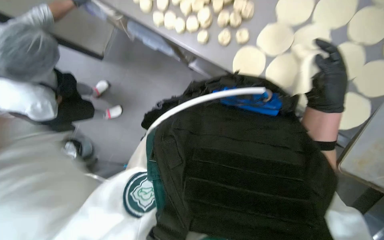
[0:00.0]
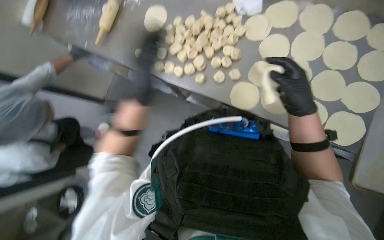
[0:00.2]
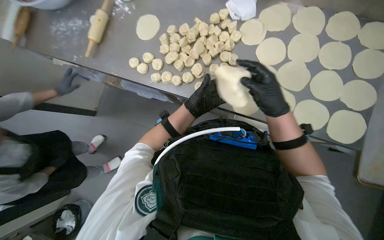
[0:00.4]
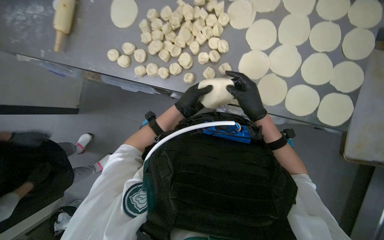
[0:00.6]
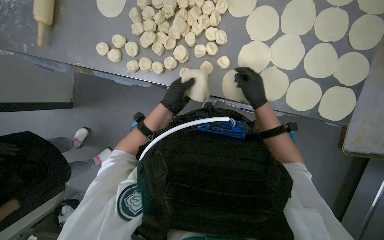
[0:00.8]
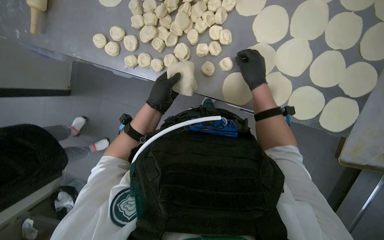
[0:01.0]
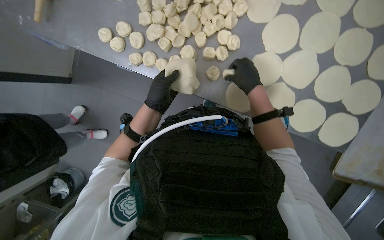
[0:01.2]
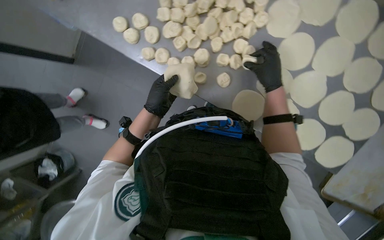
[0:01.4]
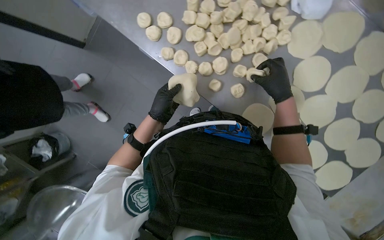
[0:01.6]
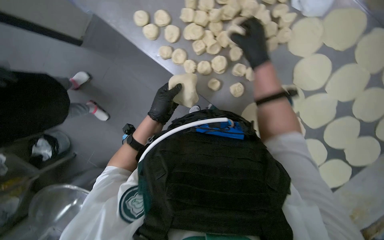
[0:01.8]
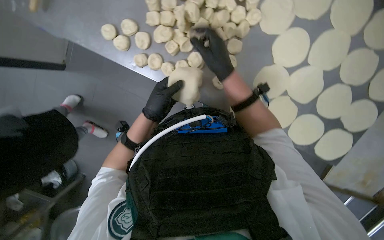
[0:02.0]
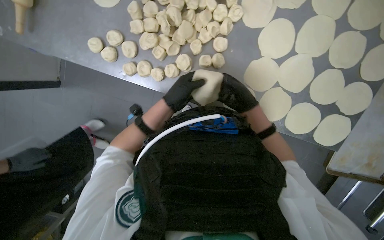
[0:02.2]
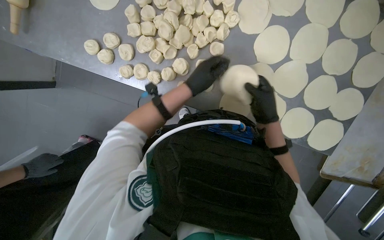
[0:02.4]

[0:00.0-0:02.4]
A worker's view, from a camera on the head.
Job: preparing food.
The whole recording: Flattening dough portions. The worker flattens dough portions by hand and arranges them on a tray.
0:00.0 to 0:01.2: The right hand travels up the picture, farther from the camera and to the left by about 25 cm.
0:01.2 to 0:02.4: The left hand is displaced to the right by approximately 15 cm; the right hand moves roughly 10 cm to the left and comes back.

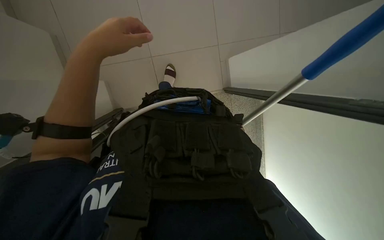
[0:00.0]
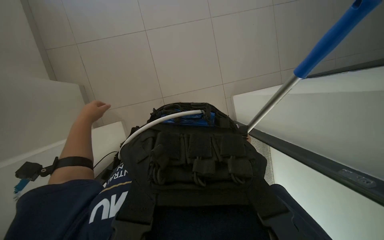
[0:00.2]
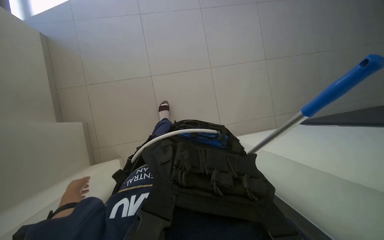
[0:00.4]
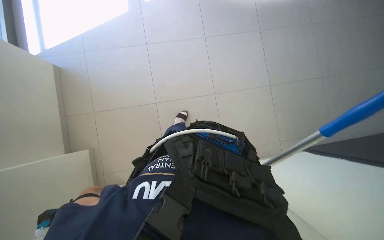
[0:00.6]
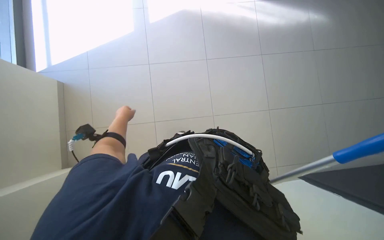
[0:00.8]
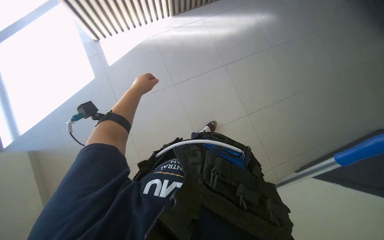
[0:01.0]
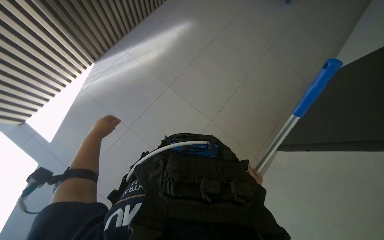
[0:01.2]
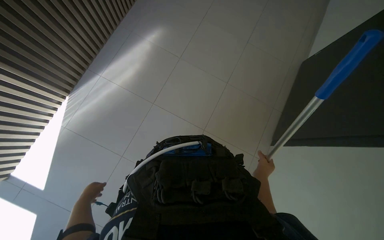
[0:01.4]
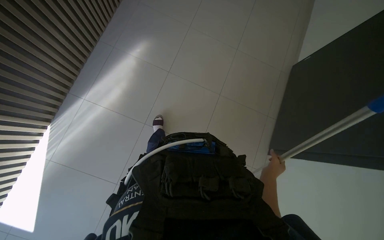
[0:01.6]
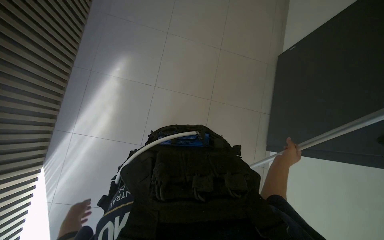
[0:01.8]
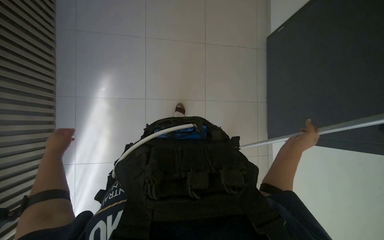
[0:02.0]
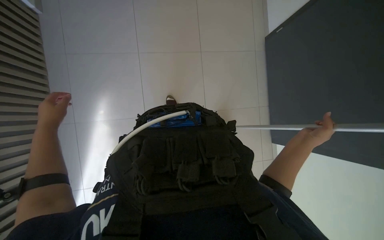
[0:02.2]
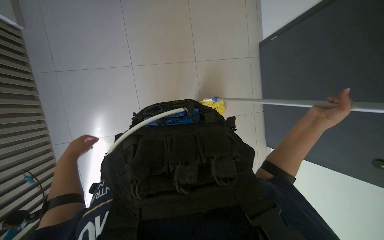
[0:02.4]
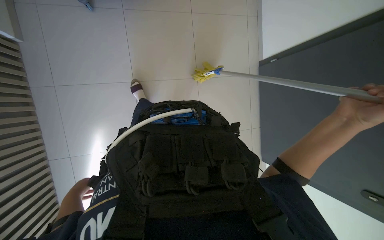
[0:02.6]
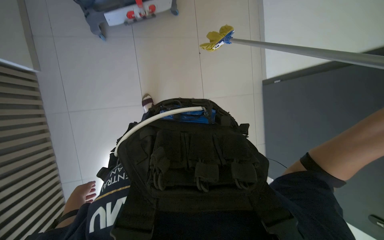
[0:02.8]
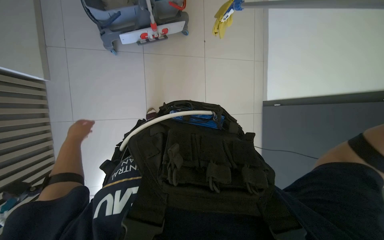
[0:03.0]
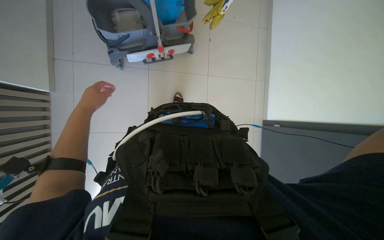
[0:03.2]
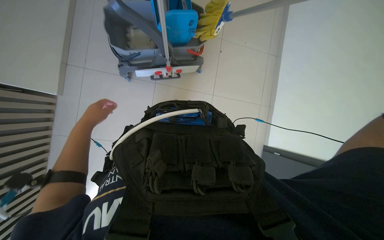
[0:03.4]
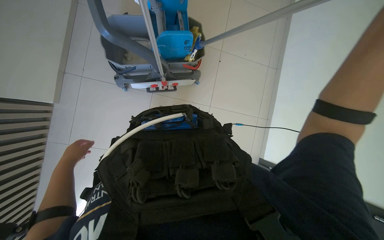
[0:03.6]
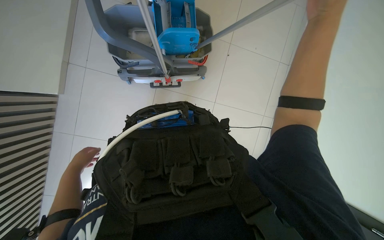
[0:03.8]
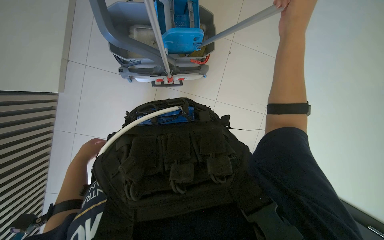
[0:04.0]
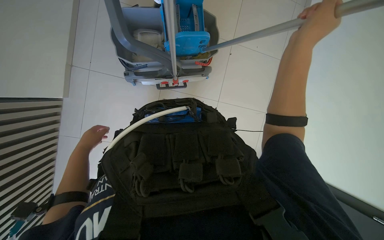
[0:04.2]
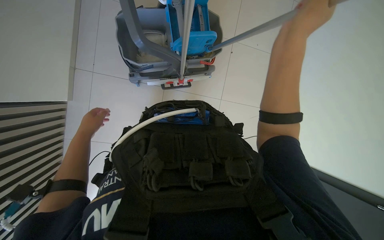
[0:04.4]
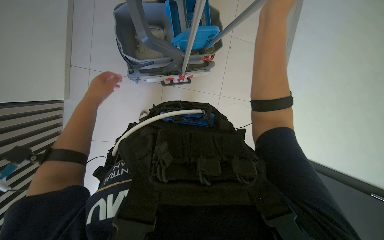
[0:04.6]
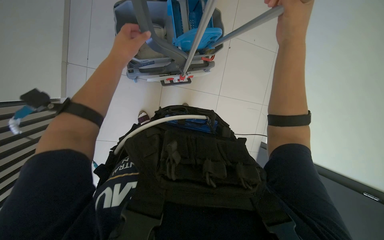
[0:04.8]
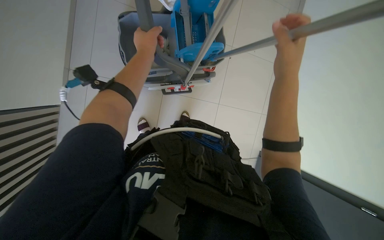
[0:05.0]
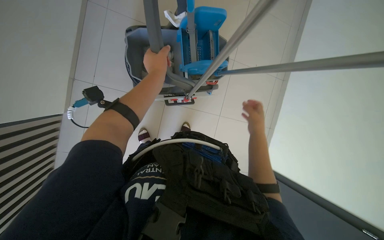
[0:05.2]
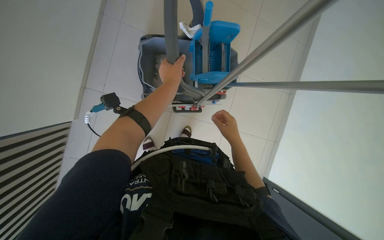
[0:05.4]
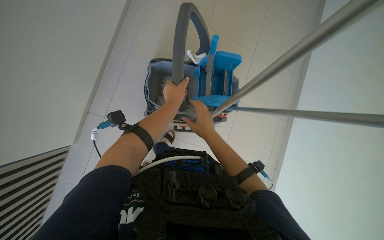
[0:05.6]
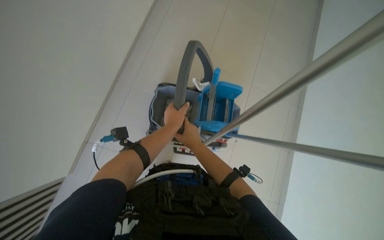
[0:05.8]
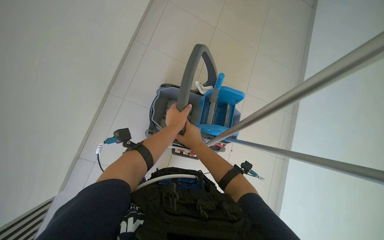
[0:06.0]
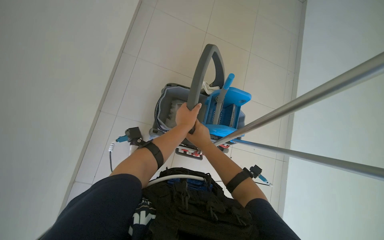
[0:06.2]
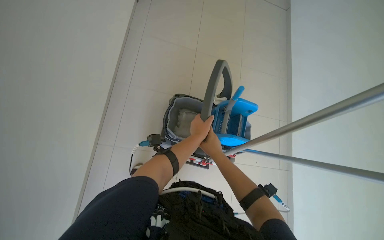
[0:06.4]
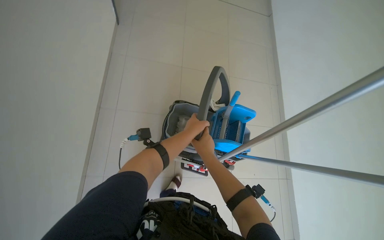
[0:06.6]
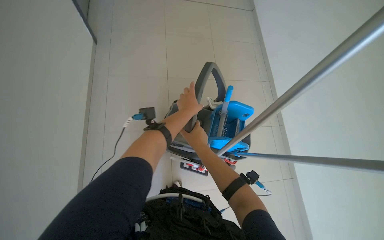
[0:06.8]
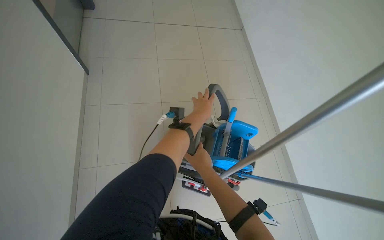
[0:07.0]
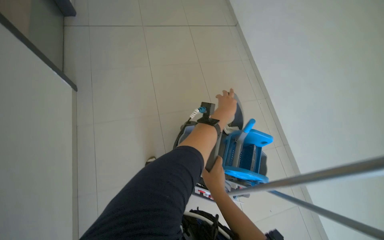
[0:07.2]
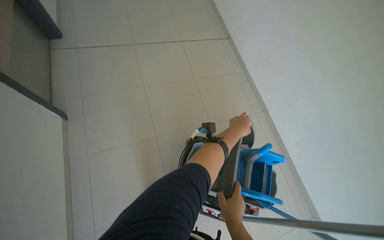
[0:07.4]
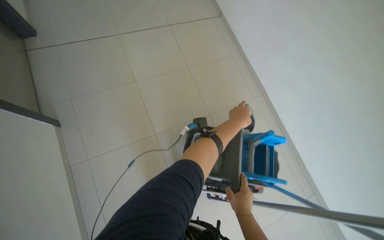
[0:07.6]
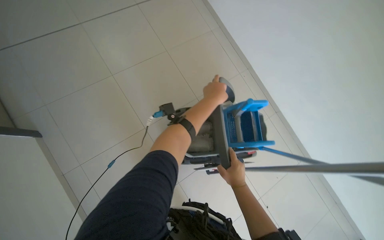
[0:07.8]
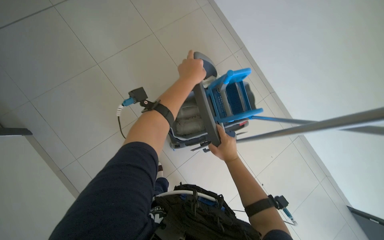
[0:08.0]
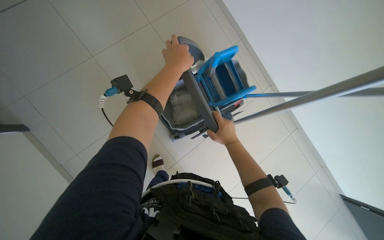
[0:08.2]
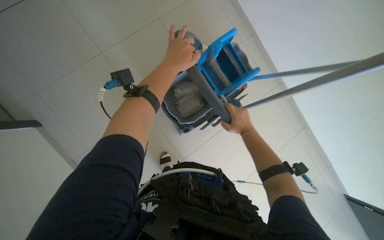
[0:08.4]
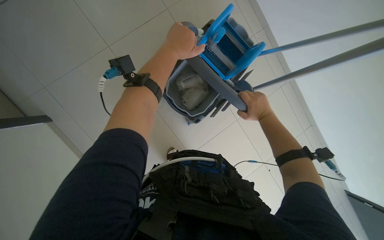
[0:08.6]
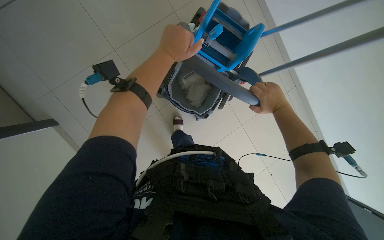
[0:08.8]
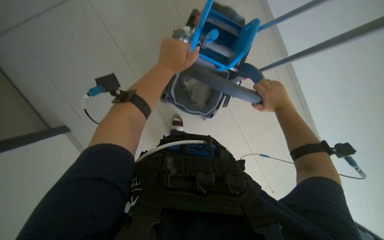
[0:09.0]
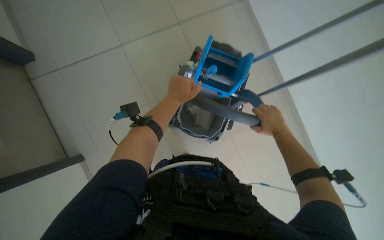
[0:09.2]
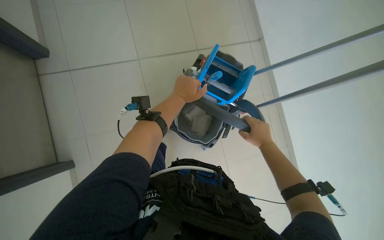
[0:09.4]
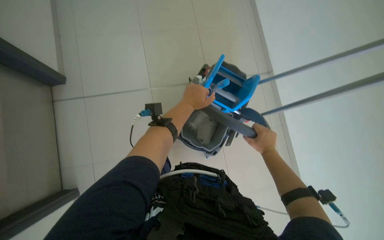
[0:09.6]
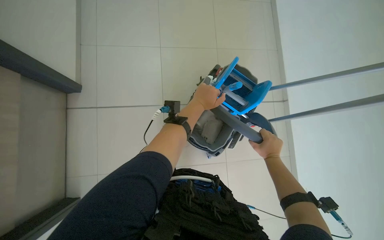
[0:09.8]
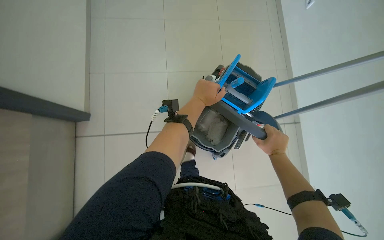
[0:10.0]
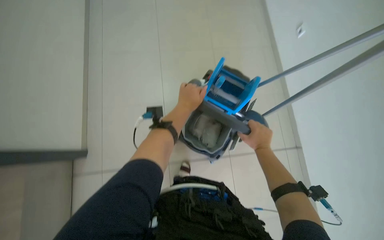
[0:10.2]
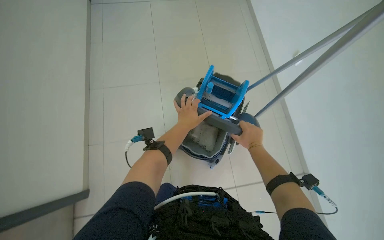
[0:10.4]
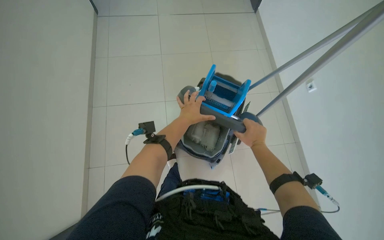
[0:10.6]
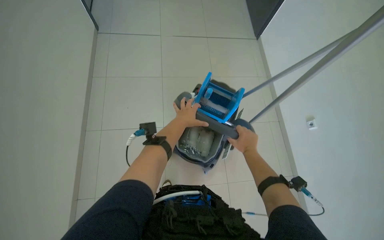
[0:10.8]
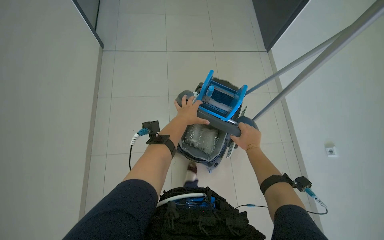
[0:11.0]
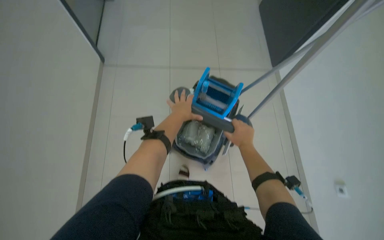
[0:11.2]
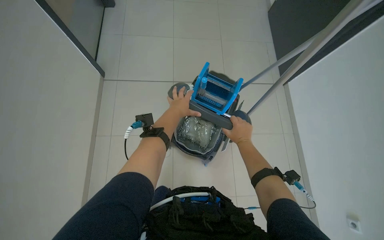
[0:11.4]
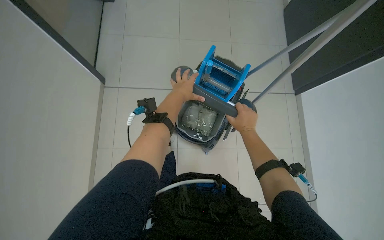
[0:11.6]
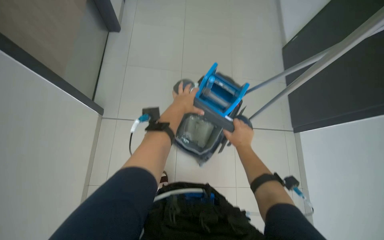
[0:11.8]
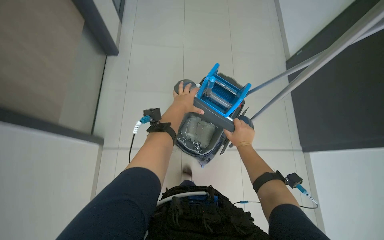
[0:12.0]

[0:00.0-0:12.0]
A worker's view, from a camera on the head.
Job: preparing cleaning supplies.
The whole recording: Preparing cleaning supplies. The worker puts the mop into the cleaning cart and wrings out a cloth.
0:00.0 to 0:01.6: The wearer looks some 25 degrees further upward.
0:03.0 to 0:04.4: The view tips upward by about 15 degrees.
0:04.4 to 0:06.0: The wearer looks some 30 degrees further upward.
0:06.0 to 0:07.6: The view tips upward by roughly 15 degrees.
0:07.6 to 0:09.0: The wearer looks roughly 25 degrees further downward. The scene turns approximately 35 degrees counterclockwise in the picture.

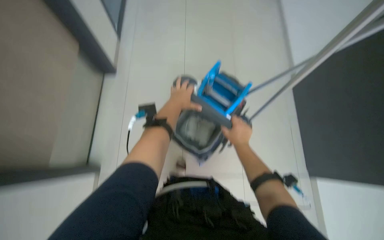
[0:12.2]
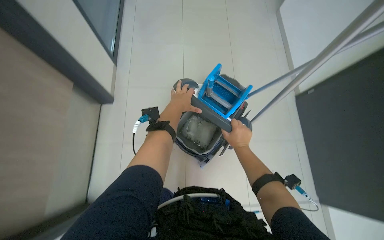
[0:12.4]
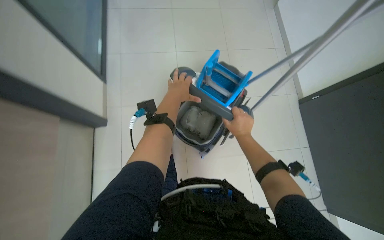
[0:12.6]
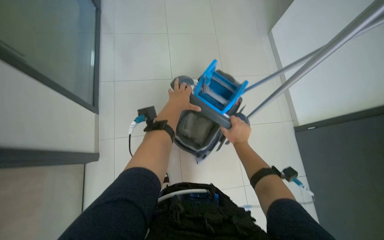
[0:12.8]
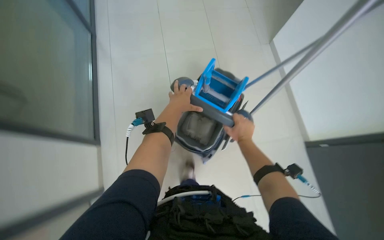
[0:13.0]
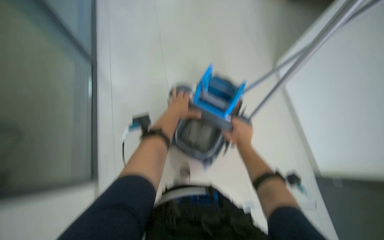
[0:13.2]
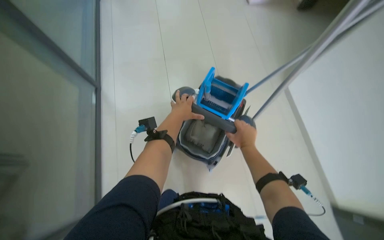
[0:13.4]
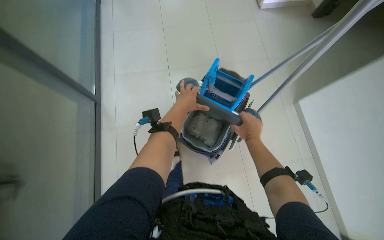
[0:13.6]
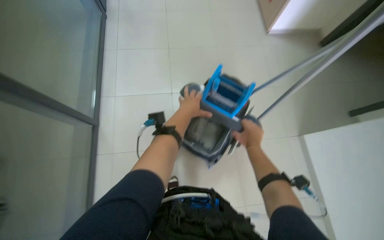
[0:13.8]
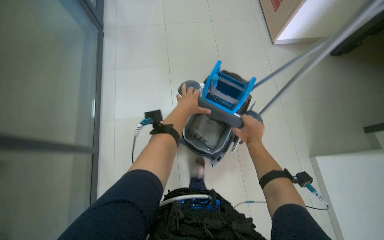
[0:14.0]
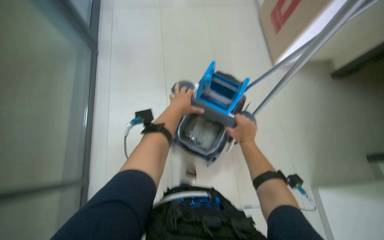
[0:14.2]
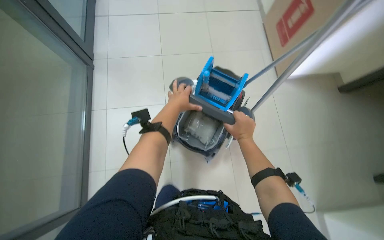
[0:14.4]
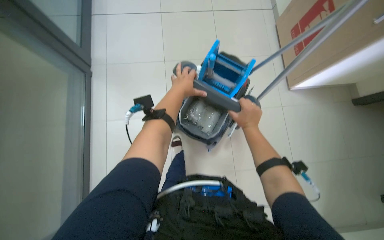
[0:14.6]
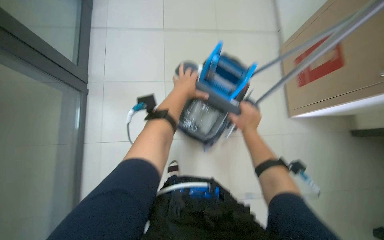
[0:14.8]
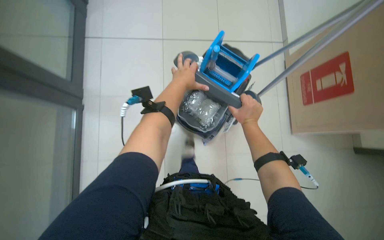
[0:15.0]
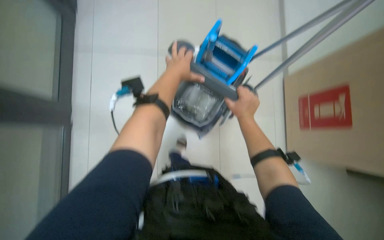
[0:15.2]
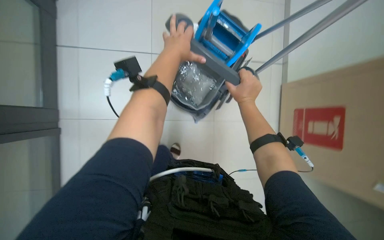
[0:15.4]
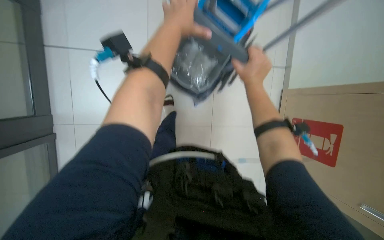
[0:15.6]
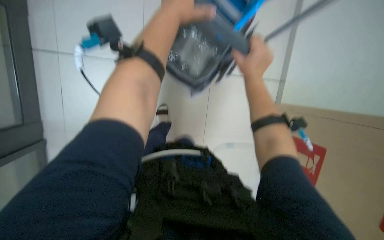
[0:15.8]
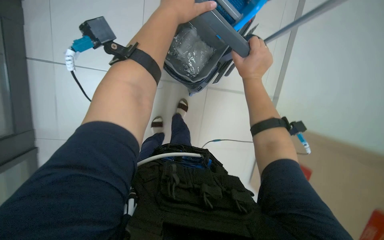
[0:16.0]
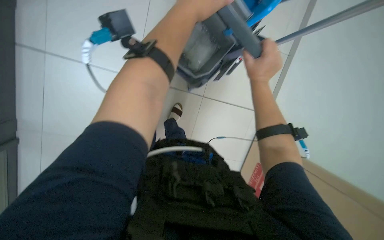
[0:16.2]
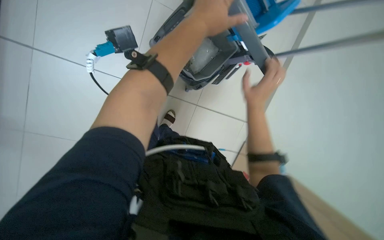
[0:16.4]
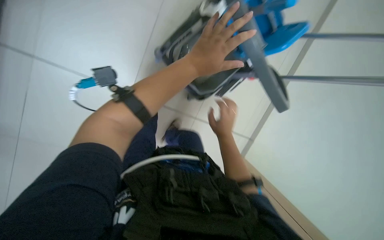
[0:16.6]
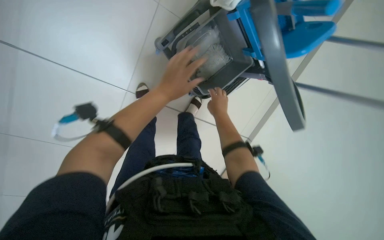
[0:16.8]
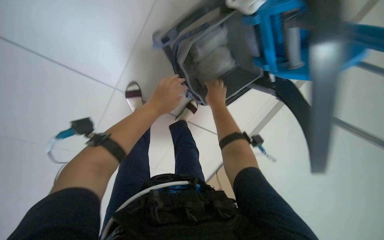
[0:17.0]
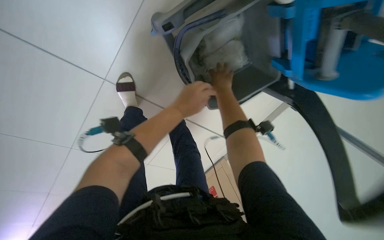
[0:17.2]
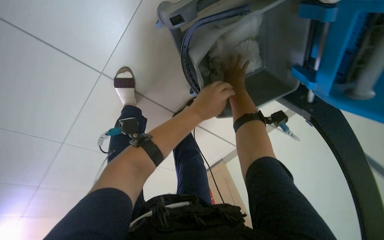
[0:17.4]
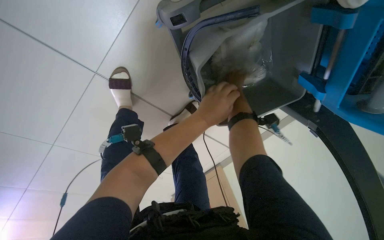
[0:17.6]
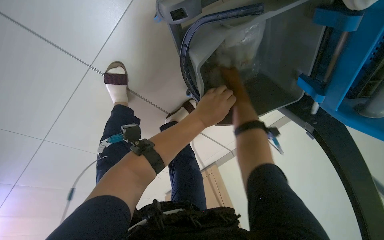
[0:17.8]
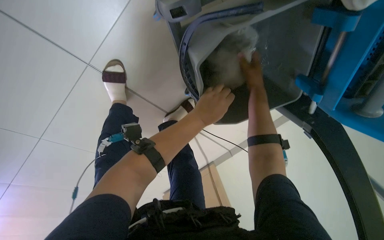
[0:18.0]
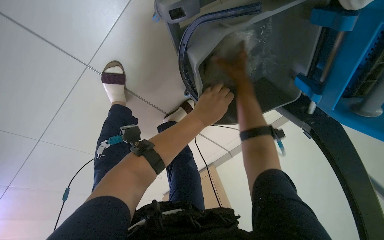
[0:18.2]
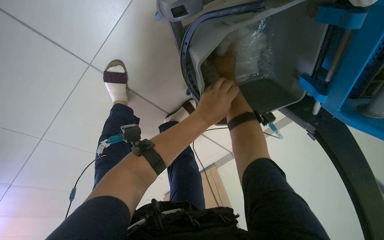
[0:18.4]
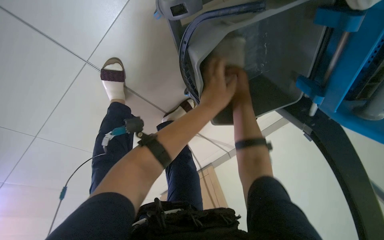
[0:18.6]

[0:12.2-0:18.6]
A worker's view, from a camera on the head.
Job: preparing cleaning supplies.
The whole recording: Preparing cleaning supplies. The worker puts the mop into the cleaning cart and wrings out a cloth.
0:12.2 to 0:13.8: The hands work in one place, with small movements.
0:13.8 to 0:15.4: Both hands move up the picture, roughly 10 cm.
0:15.4 to 0:17.0: The right hand moves up and down the picture over about 20 cm, changing direction 2 times.
0:17.0 to 0:18.6: The right hand goes farther from the camera and returns, approximately 20 cm each way.
